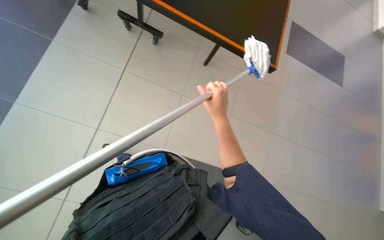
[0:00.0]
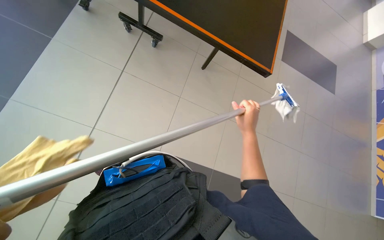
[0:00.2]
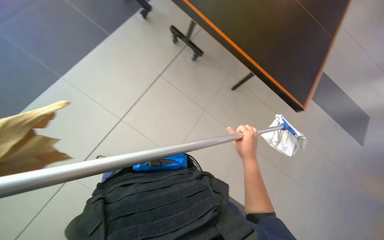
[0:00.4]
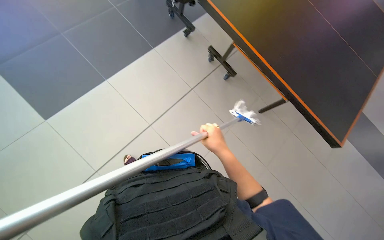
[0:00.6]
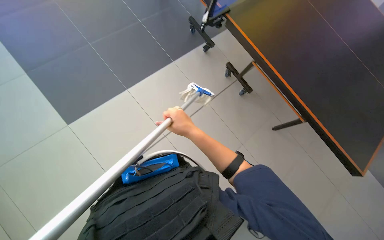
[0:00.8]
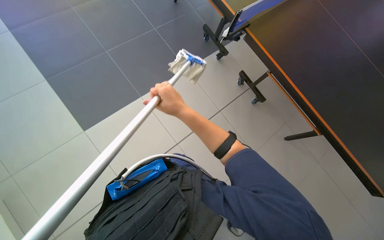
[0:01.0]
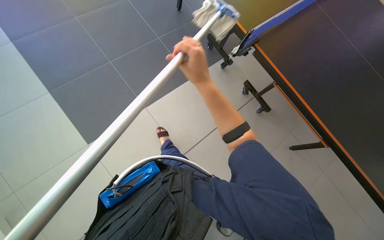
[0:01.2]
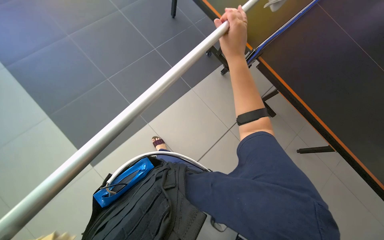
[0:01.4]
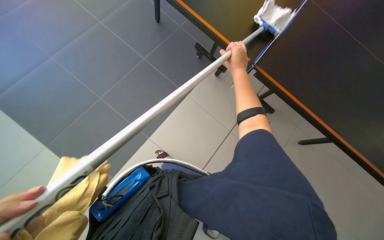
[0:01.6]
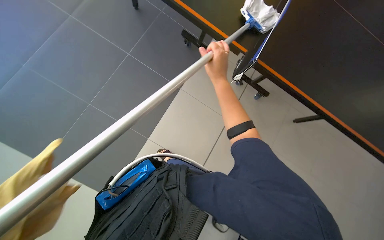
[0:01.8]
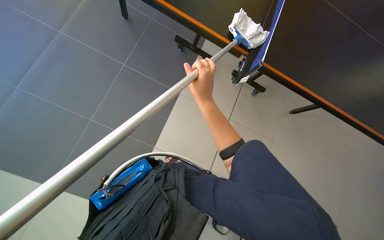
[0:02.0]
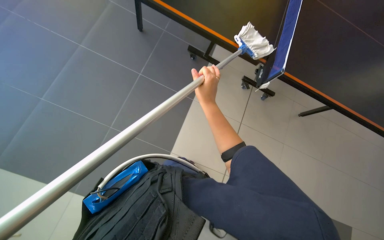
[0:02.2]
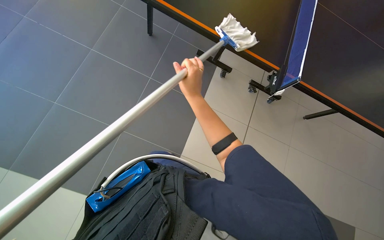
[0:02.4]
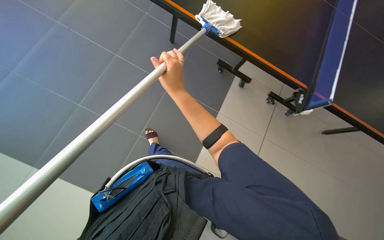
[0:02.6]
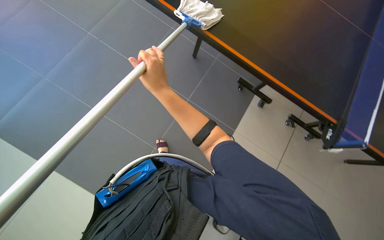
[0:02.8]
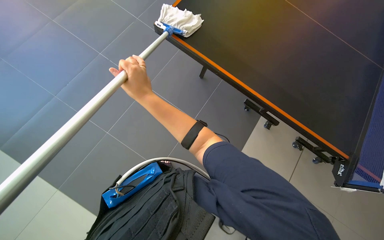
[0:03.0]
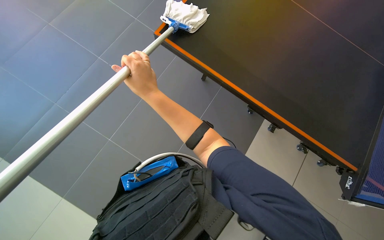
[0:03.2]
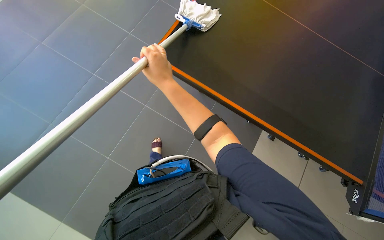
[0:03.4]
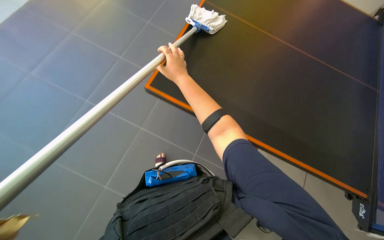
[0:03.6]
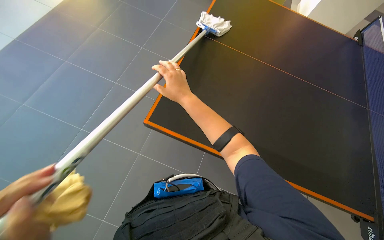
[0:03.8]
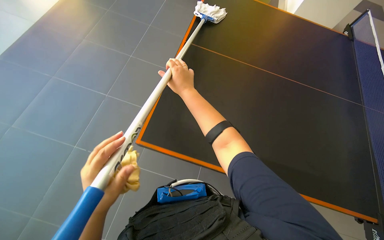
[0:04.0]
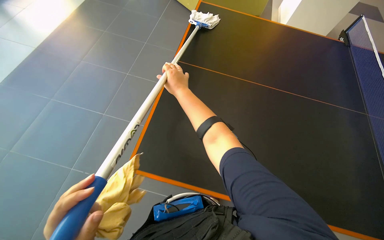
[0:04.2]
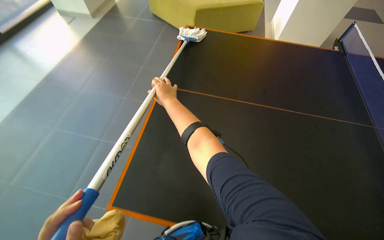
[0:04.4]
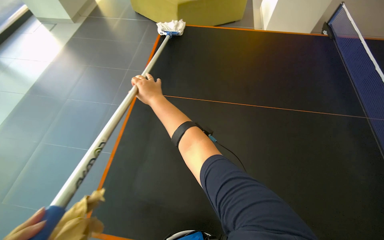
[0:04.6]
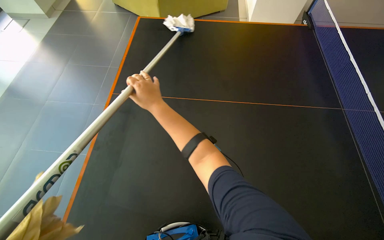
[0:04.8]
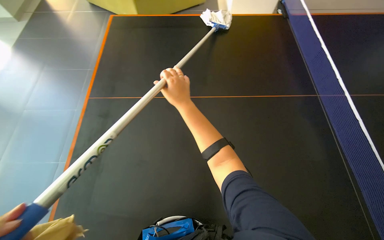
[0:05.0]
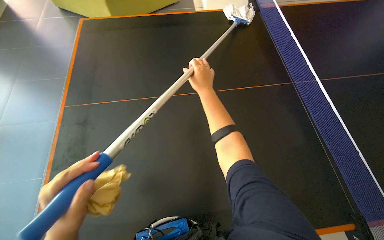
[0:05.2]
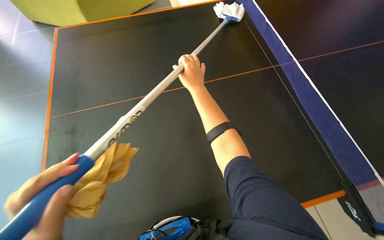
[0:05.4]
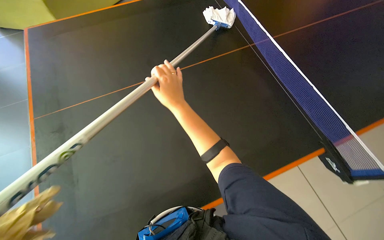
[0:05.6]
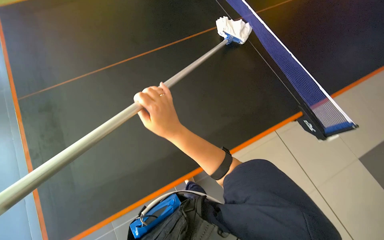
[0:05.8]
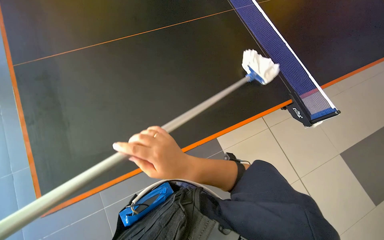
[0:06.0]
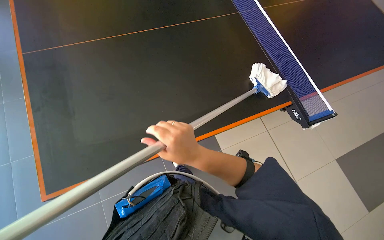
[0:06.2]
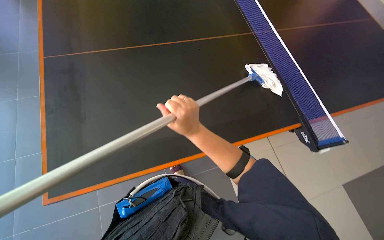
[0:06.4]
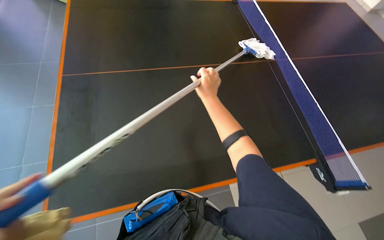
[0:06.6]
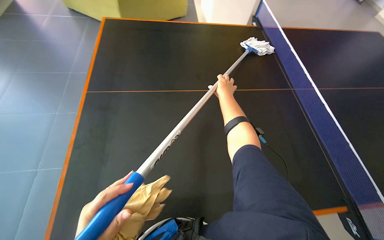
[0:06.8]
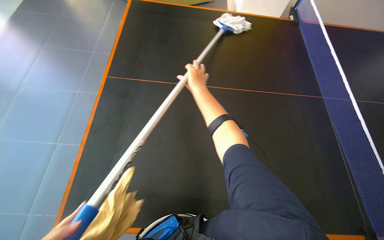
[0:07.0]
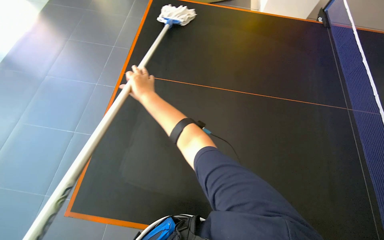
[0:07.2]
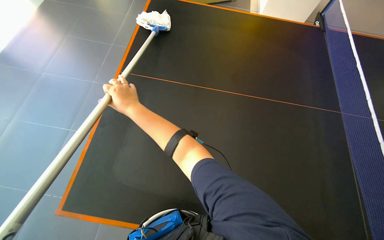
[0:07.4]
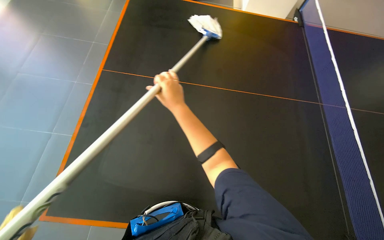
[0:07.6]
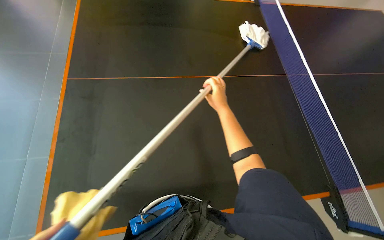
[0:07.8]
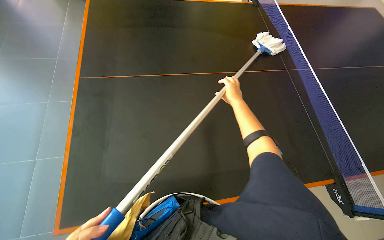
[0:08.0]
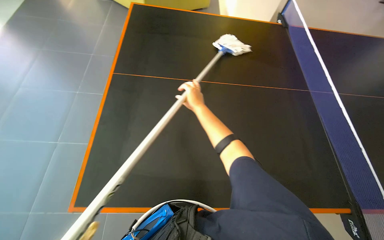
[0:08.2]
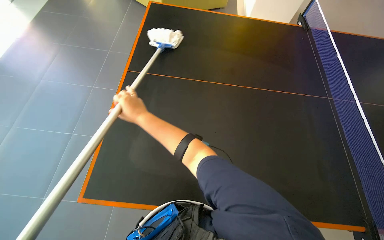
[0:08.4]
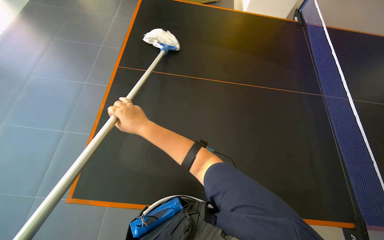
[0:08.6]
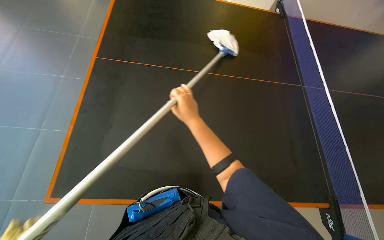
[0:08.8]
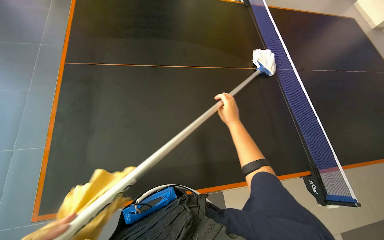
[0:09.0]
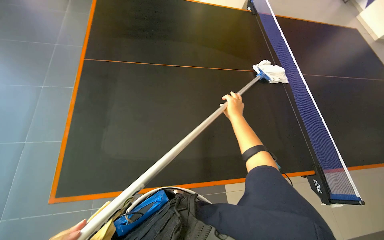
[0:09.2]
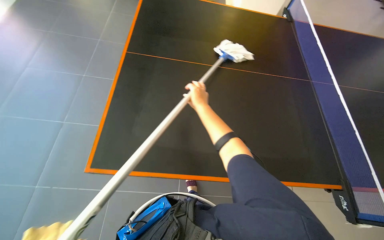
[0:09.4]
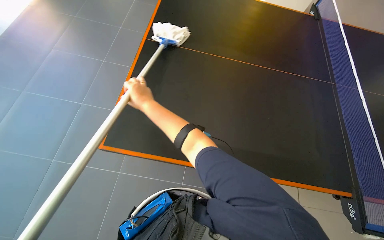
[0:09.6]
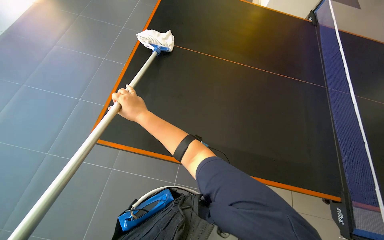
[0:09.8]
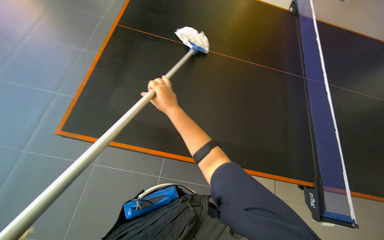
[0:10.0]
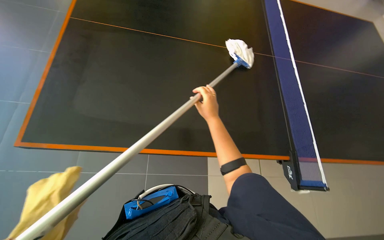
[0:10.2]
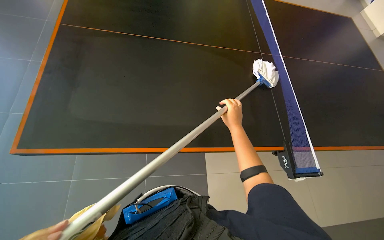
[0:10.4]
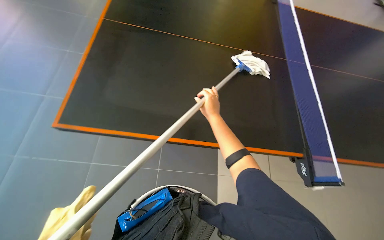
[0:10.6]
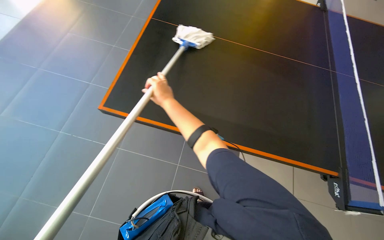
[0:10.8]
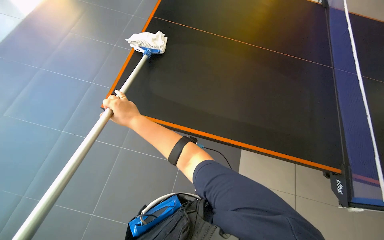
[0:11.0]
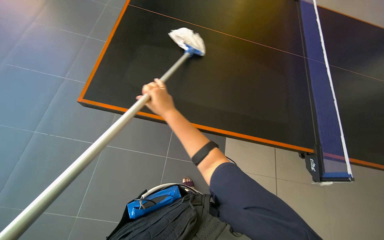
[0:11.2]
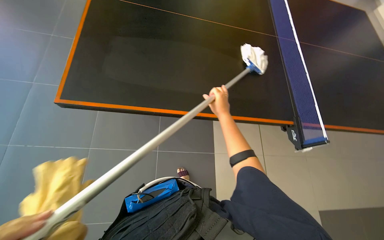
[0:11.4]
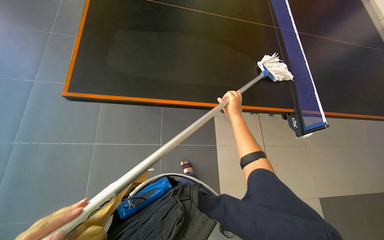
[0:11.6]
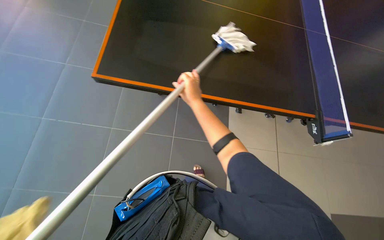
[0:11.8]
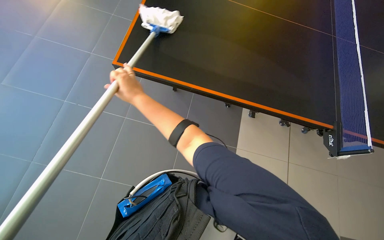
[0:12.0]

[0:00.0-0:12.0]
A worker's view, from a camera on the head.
Job: wiping surfaces.
The whole recording: Cleaning the table. The worker cleans the black table using a mop and then wipes it with a yellow cloth.
0:00.0 to 0:01.6: The wearer looks roughly 45 degrees further to the left. The view tips upward by some 35 degrees.
0:01.6 to 0:03.0: The right hand heads to the left, nearer to the camera and down the picture, covering roughly 25 cm.
0:03.0 to 0:04.4: The right hand is displaced farther from the camera by about 15 cm.
0:04.4 to 0:06.0: The wearer looks some 35 degrees further to the right. The camera pitches downward, by approximately 20 degrees.
0:06.0 to 0:07.6: The right hand goes left and right, about 30 cm each way, reversing 2 times.
0:07.6 to 0:09.0: The right hand moves left and right over about 30 cm, changing direction 2 times.
0:09.0 to 0:10.4: The right hand moves some 50 cm to the left and comes back.
0:10.4 to 0:12.0: The right hand goes left and right, some 30 cm each way, reversing 2 times.

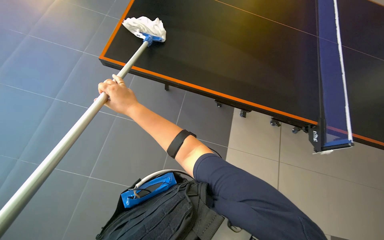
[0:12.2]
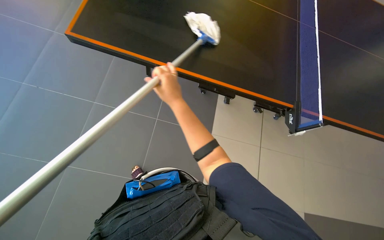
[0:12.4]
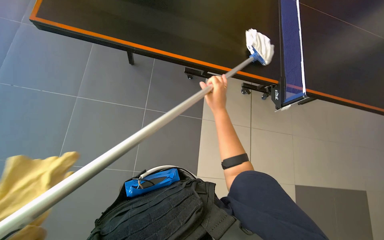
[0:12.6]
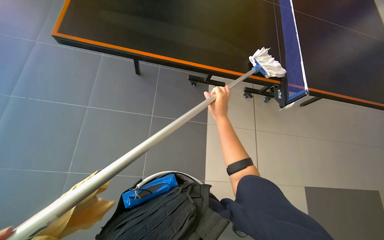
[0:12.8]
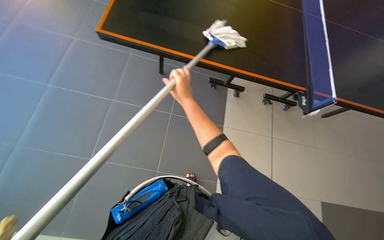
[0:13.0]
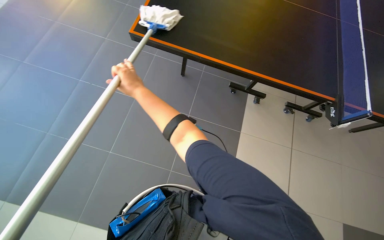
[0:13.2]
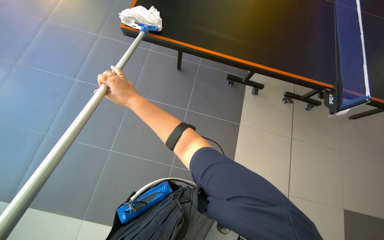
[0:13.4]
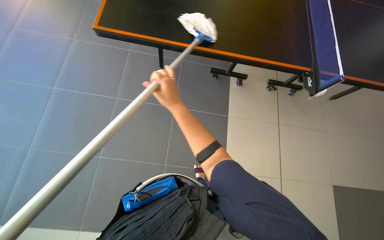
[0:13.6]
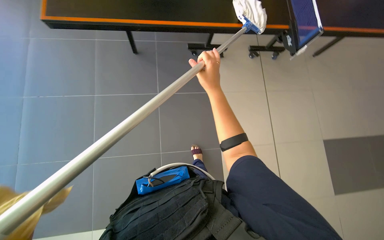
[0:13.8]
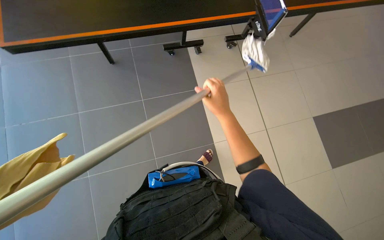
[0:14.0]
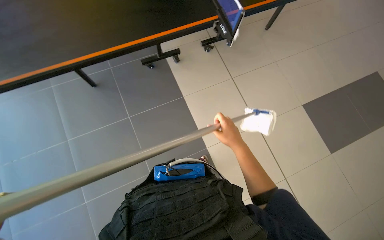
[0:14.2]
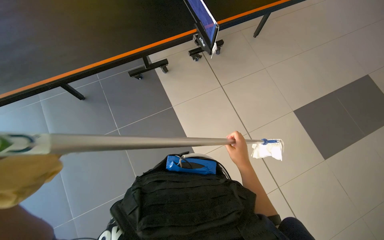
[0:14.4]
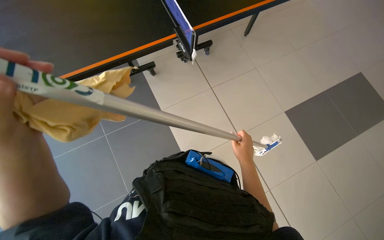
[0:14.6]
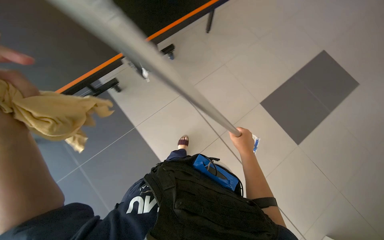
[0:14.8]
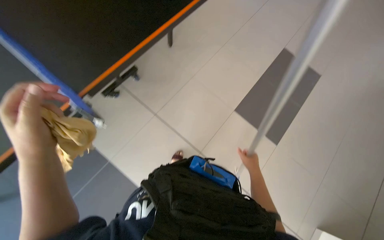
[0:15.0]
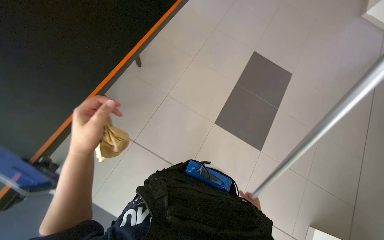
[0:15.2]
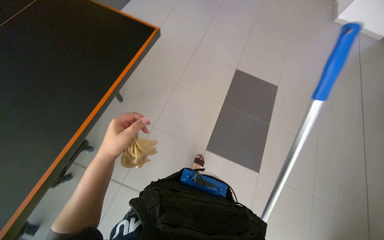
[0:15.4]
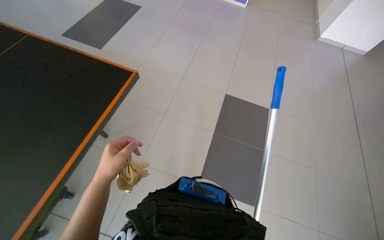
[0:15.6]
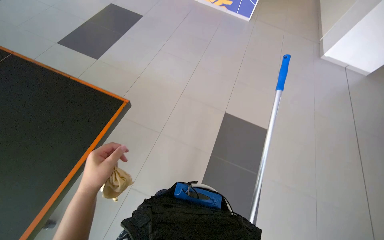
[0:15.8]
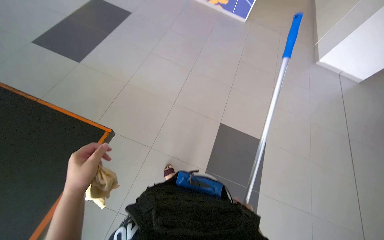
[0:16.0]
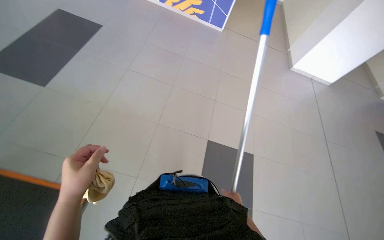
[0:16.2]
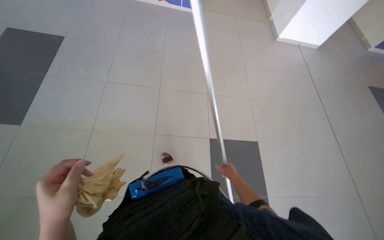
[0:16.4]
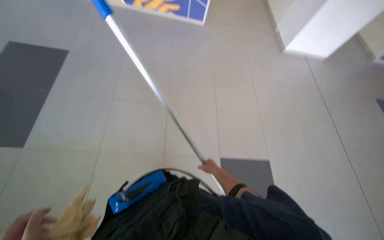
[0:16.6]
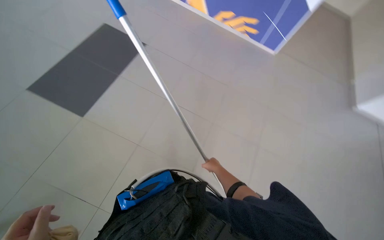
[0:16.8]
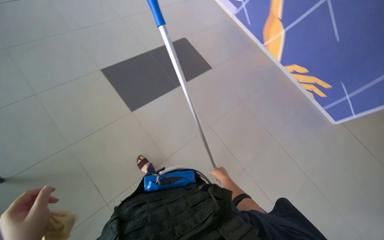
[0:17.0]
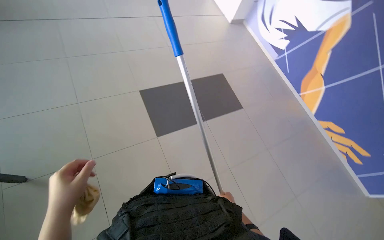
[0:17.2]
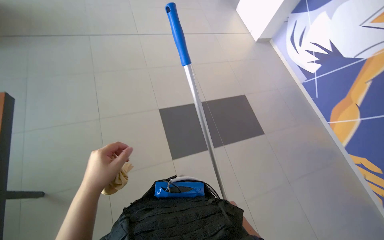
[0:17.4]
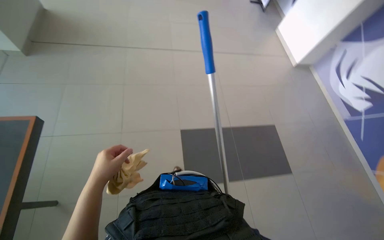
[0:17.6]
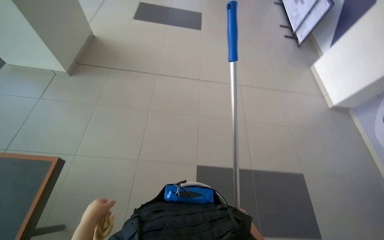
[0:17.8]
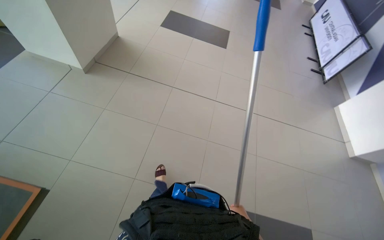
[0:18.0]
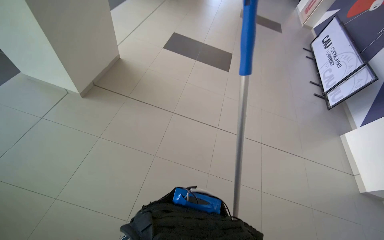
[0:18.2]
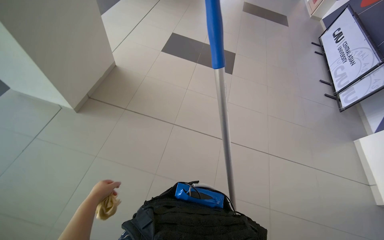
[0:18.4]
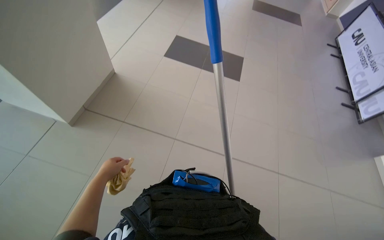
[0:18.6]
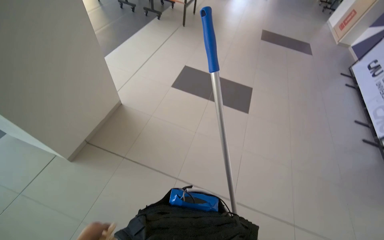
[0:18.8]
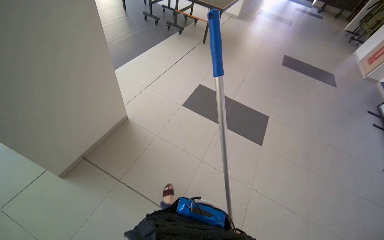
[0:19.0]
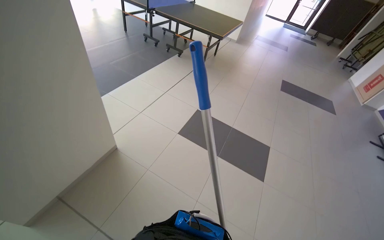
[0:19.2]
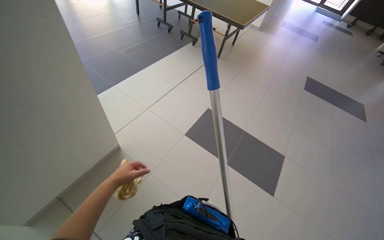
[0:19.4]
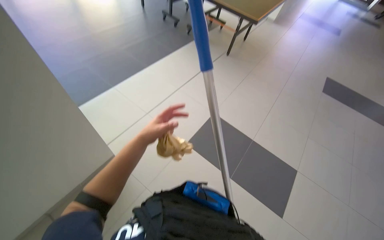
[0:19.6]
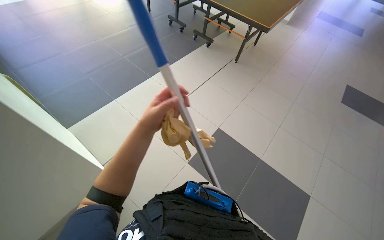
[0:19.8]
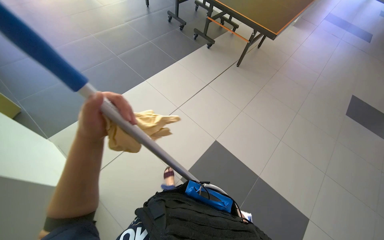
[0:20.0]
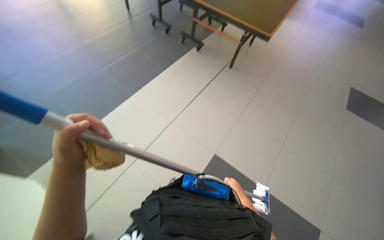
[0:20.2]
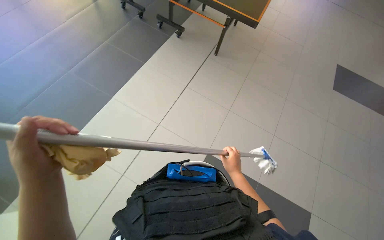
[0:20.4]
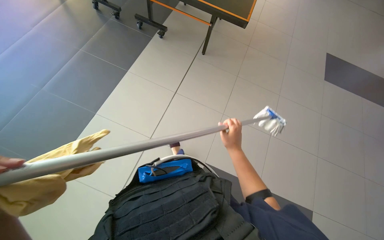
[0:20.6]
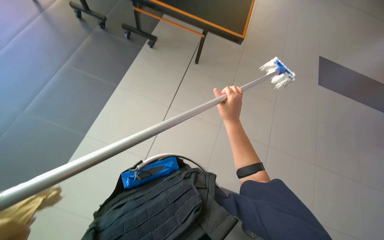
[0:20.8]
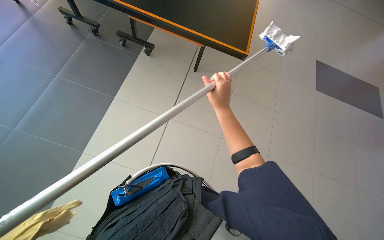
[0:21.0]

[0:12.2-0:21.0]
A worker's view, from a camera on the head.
Job: wiping surfaces.
The whole recording: Cleaning the table. The worker cleans the black table using a mop and then wipes it with a yellow cloth.
0:12.2 to 0:13.6: The right hand goes left and right, approximately 25 cm each way, reversing 2 times.
0:13.6 to 0:15.2: The camera is carried some 1 m. The head turns to the right by roughly 65 degrees.
0:15.2 to 0:16.6: The camera is carried roughly 40 cm.
0:16.6 to 0:18.0: The wearer looks about 75 degrees further to the left. The view tips upward by roughly 40 degrees.
0:19.6 to 0:21.0: The head travels some 50 cm.
